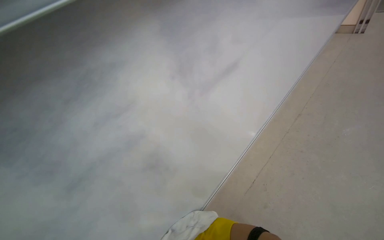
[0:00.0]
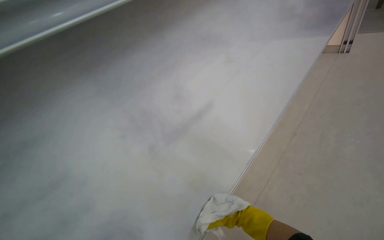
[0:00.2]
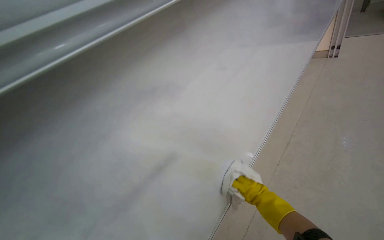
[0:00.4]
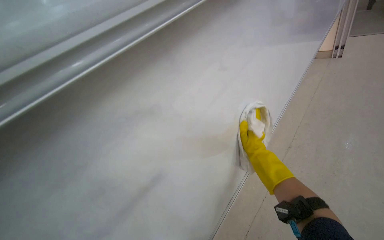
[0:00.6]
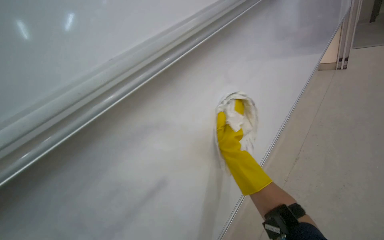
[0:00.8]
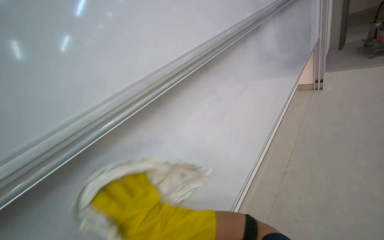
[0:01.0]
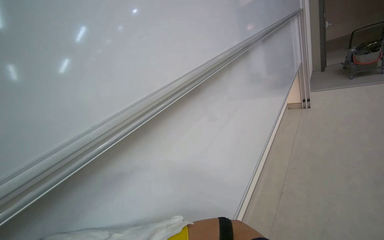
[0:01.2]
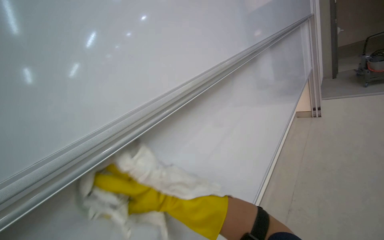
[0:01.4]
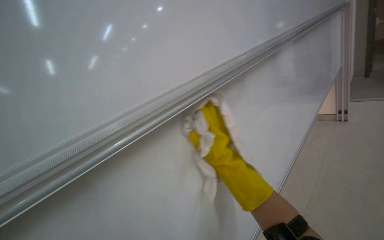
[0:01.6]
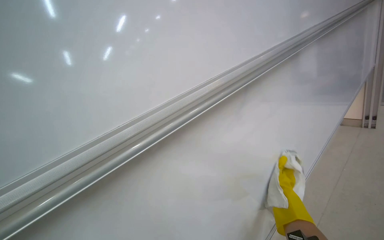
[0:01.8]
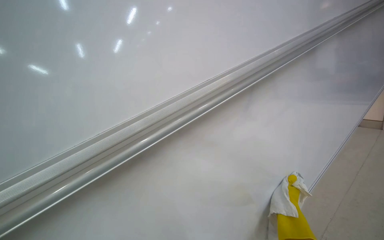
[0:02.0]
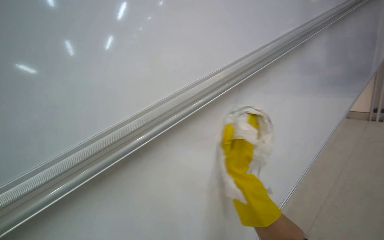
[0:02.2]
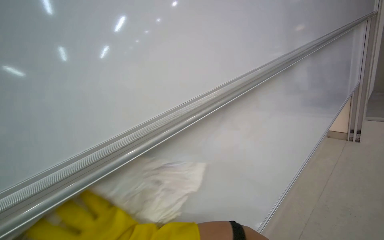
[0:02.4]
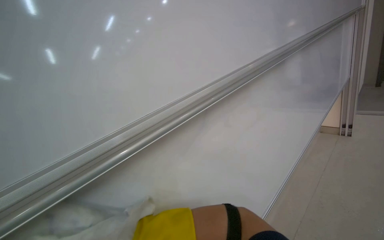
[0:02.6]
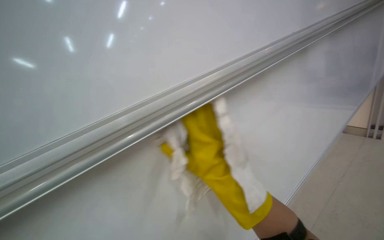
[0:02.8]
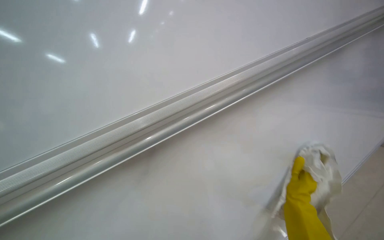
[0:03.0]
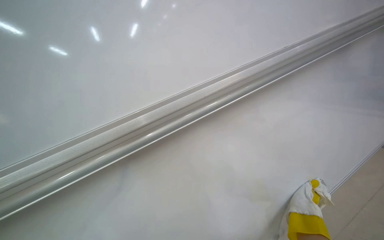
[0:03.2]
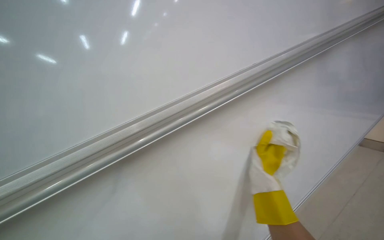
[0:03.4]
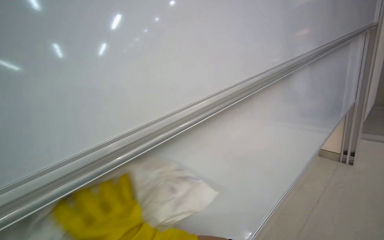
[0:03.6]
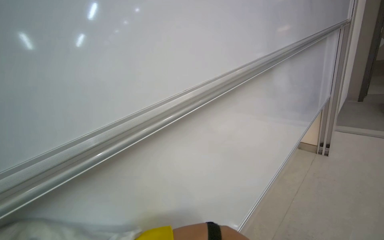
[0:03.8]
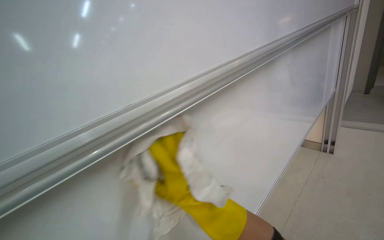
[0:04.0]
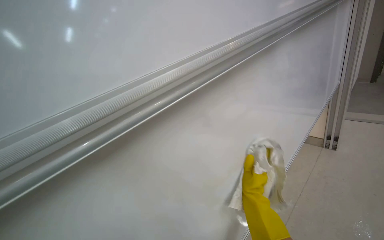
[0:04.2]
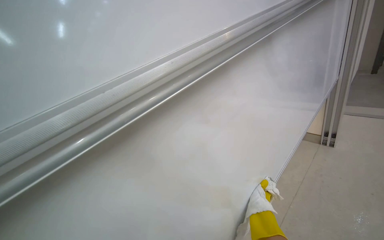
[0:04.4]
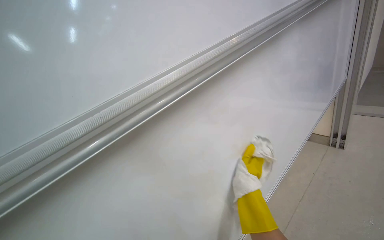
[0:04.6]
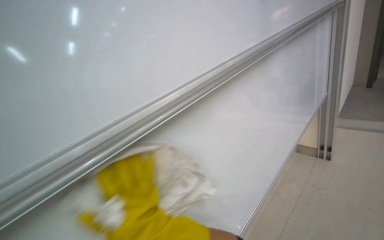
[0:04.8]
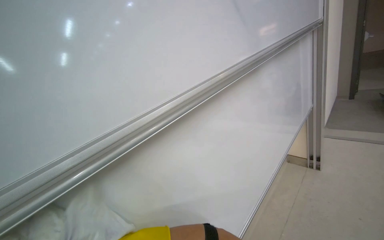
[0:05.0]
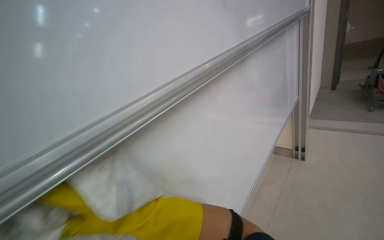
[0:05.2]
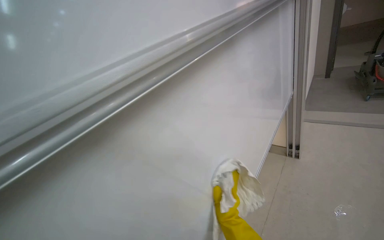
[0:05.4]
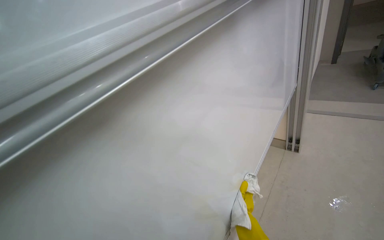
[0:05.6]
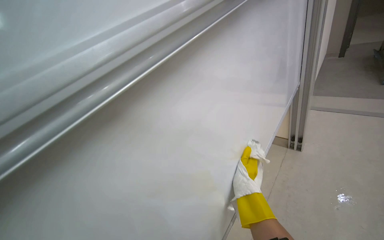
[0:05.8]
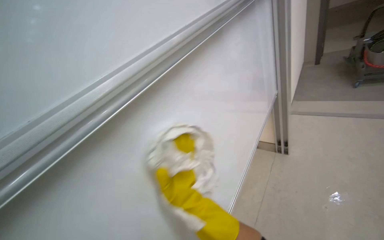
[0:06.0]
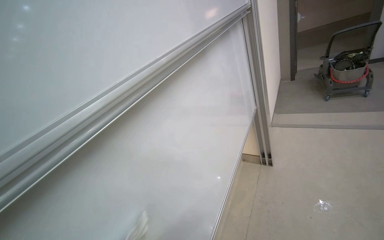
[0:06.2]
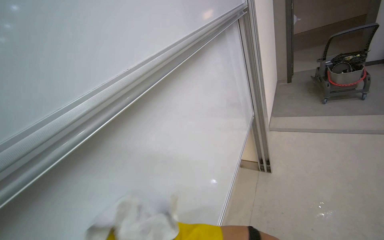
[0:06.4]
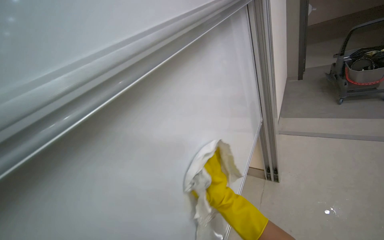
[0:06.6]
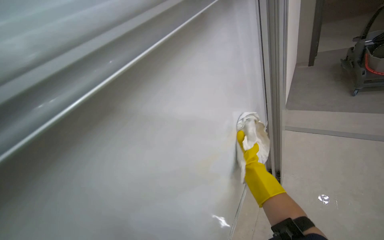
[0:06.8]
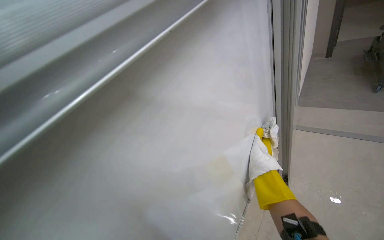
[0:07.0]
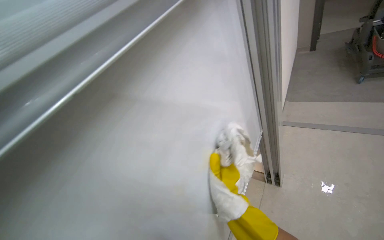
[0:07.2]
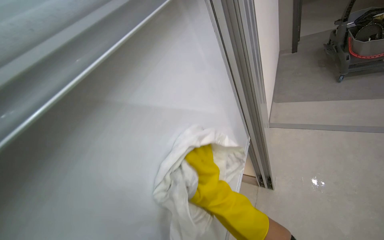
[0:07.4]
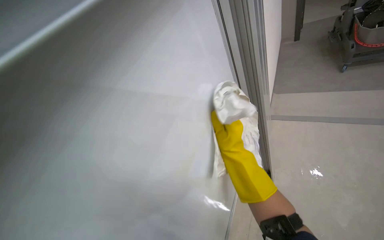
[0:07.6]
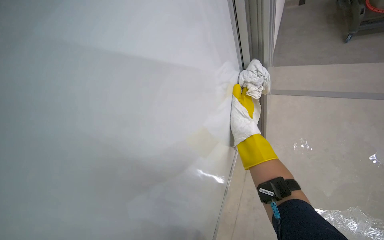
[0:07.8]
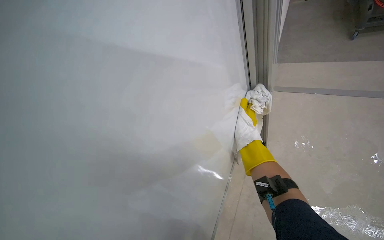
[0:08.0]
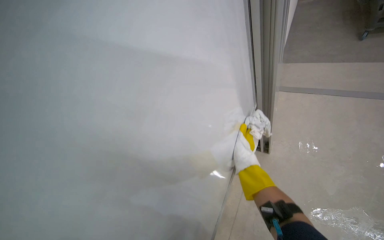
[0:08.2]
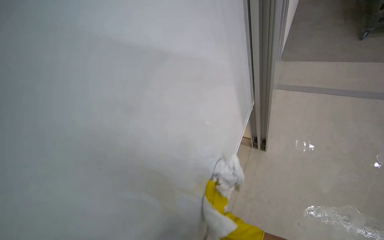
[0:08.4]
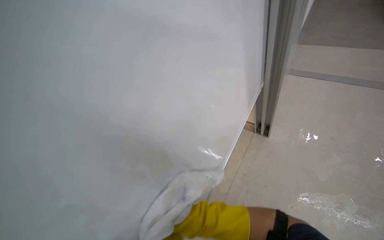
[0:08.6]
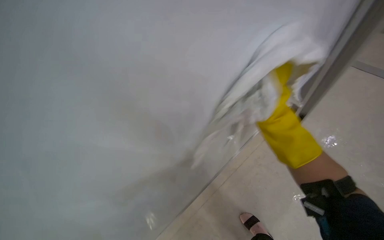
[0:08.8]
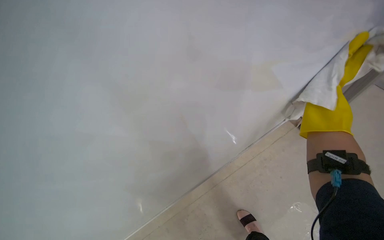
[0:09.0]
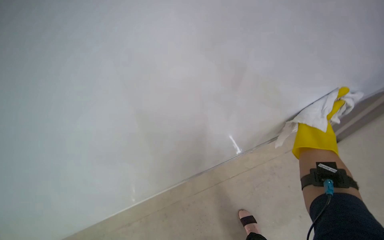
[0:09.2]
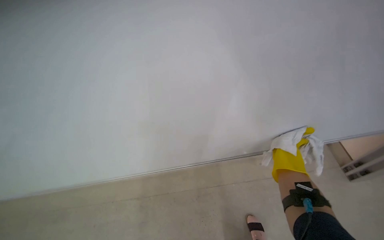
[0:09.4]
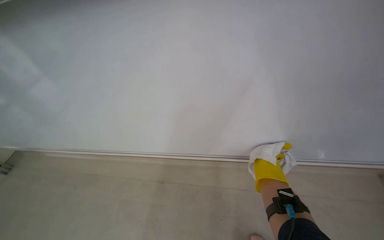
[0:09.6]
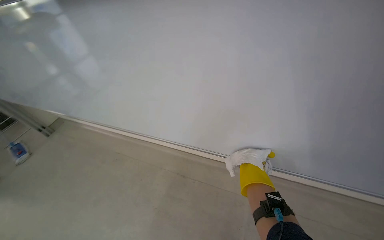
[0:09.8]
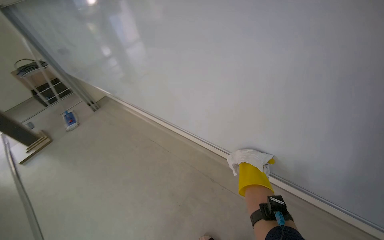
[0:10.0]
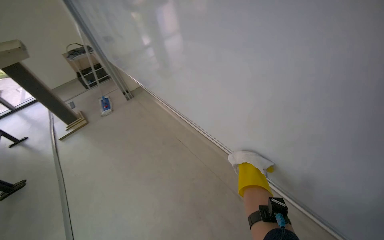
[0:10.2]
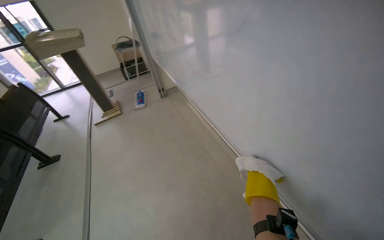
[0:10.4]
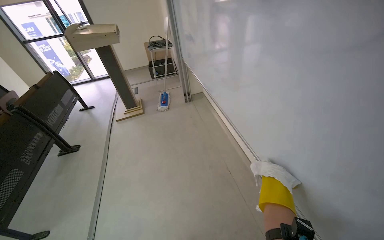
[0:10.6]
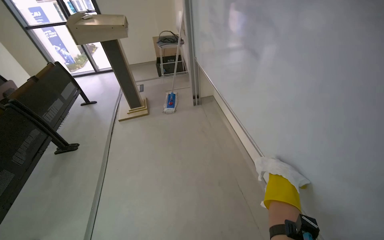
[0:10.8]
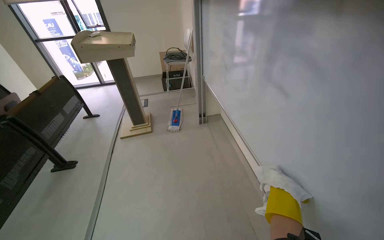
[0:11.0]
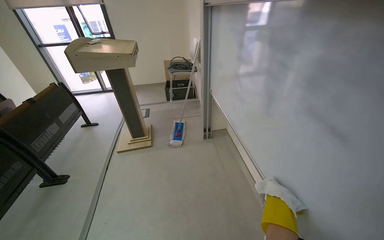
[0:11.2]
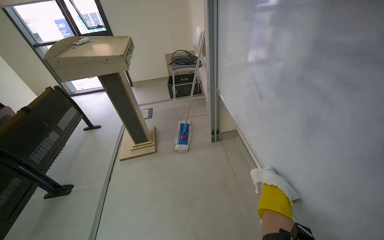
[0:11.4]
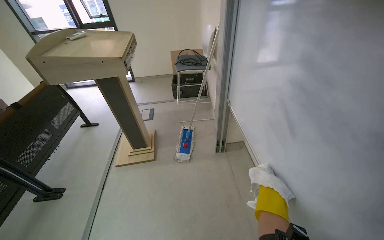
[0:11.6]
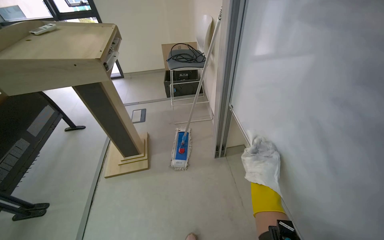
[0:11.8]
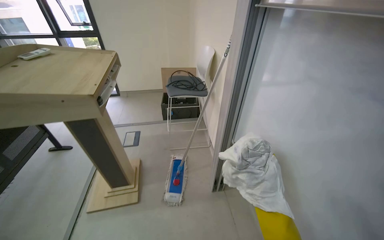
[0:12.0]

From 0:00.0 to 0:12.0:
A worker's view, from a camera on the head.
Job: wiping surfaces.
The whole recording: Wiping whiteboard. The worker wipes the whiteboard with a cloth.
From 0:00.0 to 0:01.6: The view tips upward by about 30 degrees.
From 0:03.0 to 0:04.4: The camera is carried about 40 cm.
From 0:04.4 to 0:06.0: The wearer moves about 40 cm.
From 0:06.0 to 0:07.6: The camera travels about 70 cm.
From 0:07.6 to 0:09.0: The view tips downward by about 30 degrees. The right hand moves up the picture, to the right and nearer to the camera, some 50 cm.
From 0:09.0 to 0:10.4: The head travels about 60 cm. The head turns to the left by some 45 degrees.
From 0:10.4 to 0:12.0: The camera is carried about 1.5 m.

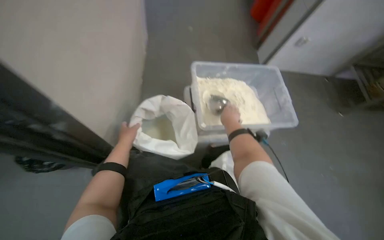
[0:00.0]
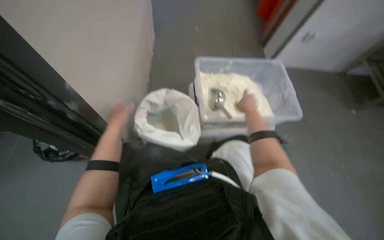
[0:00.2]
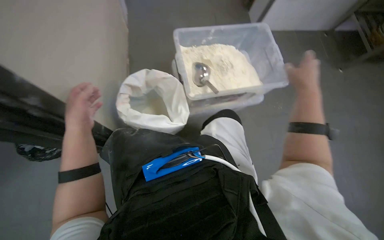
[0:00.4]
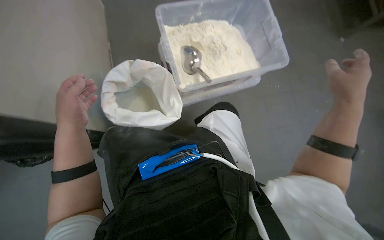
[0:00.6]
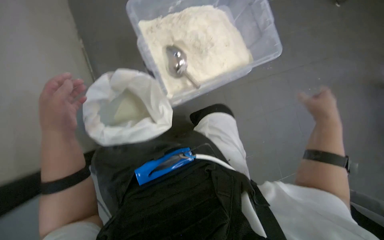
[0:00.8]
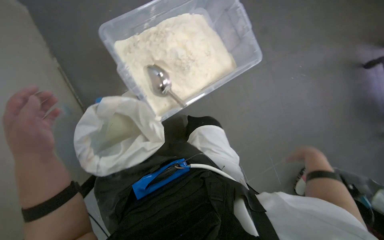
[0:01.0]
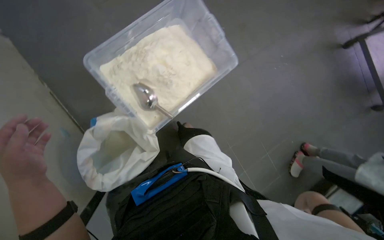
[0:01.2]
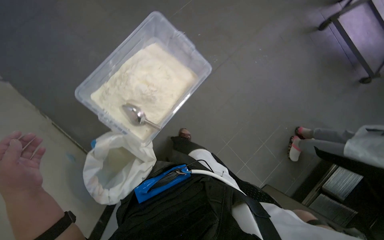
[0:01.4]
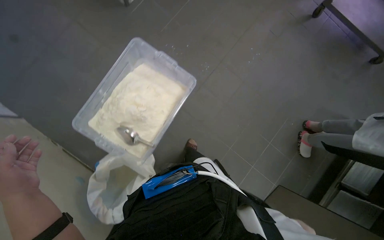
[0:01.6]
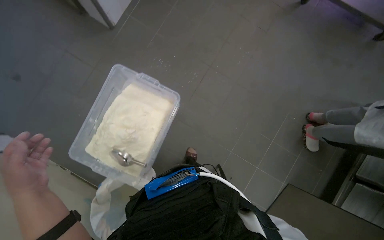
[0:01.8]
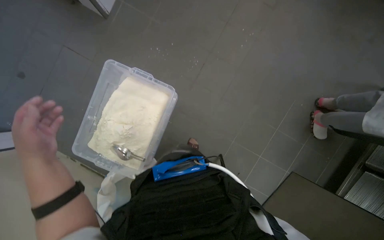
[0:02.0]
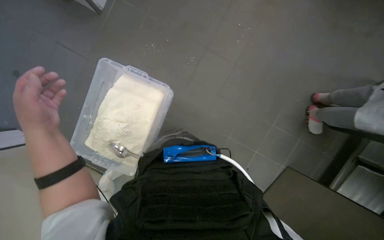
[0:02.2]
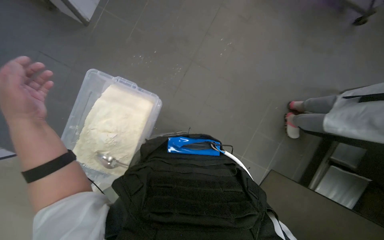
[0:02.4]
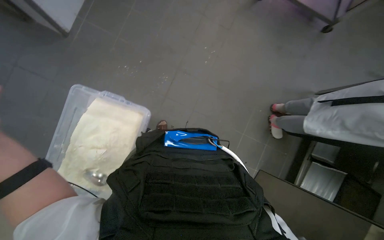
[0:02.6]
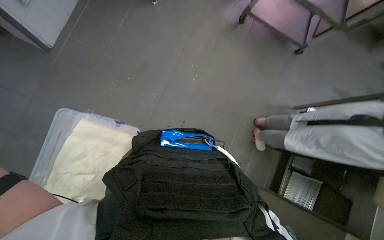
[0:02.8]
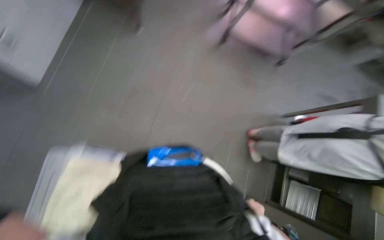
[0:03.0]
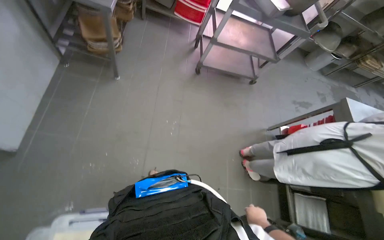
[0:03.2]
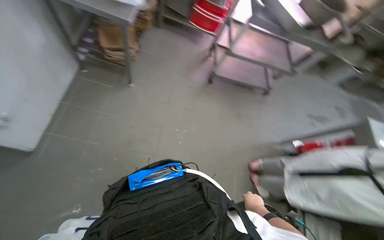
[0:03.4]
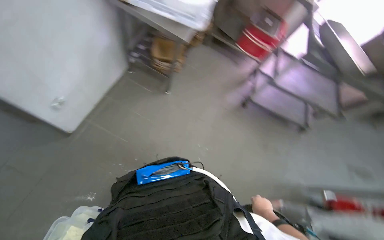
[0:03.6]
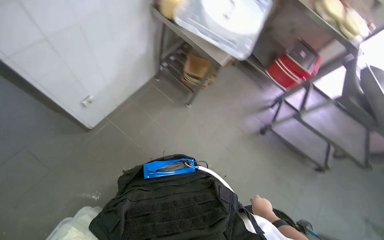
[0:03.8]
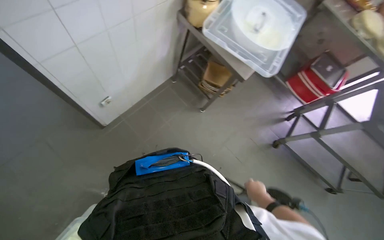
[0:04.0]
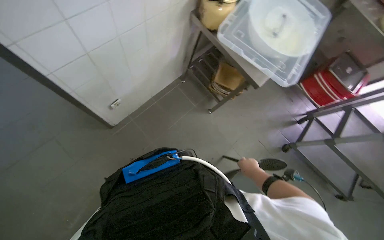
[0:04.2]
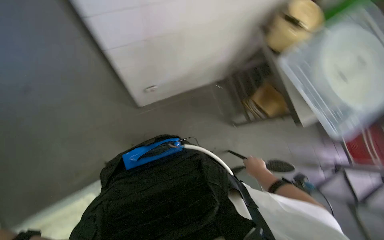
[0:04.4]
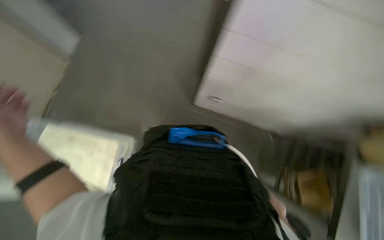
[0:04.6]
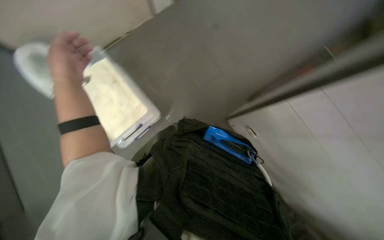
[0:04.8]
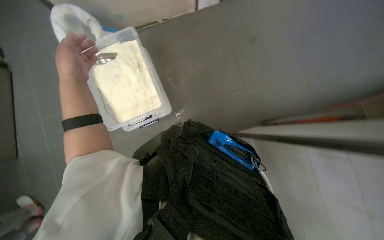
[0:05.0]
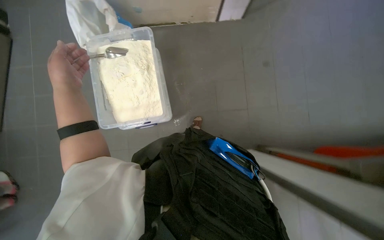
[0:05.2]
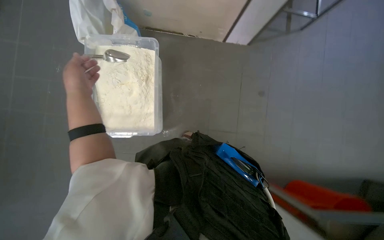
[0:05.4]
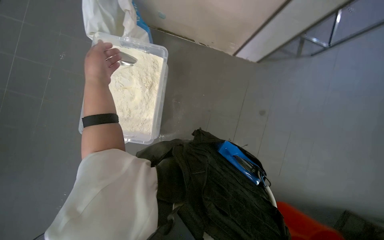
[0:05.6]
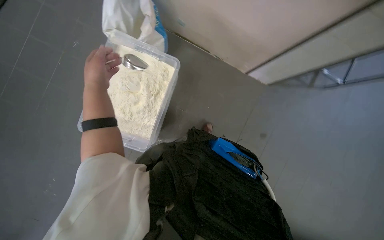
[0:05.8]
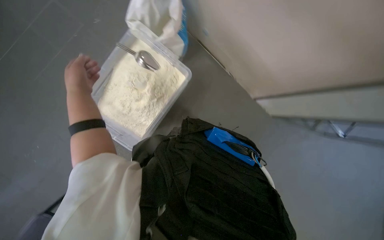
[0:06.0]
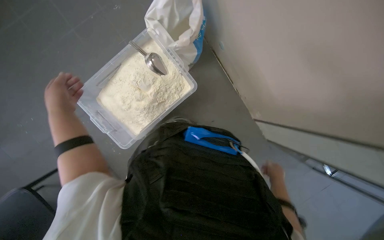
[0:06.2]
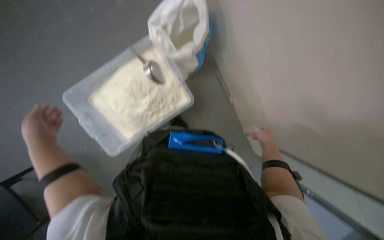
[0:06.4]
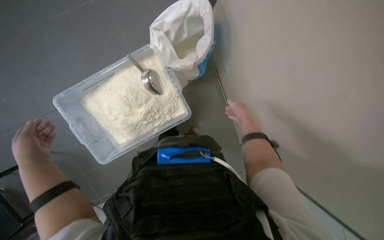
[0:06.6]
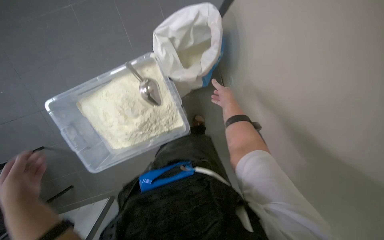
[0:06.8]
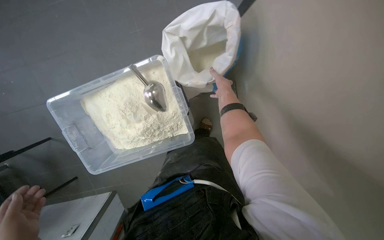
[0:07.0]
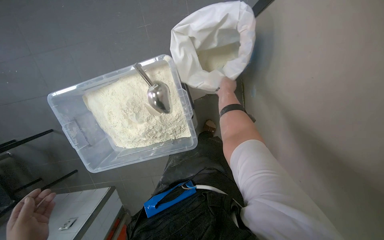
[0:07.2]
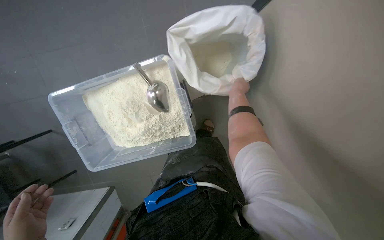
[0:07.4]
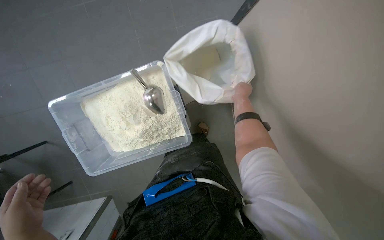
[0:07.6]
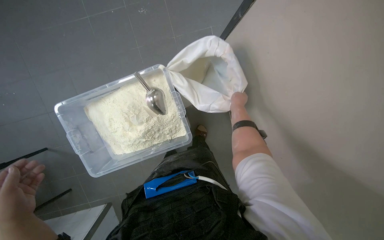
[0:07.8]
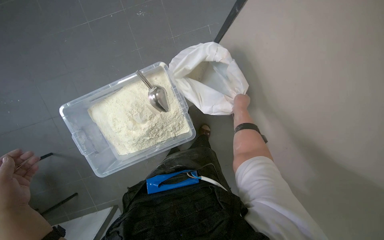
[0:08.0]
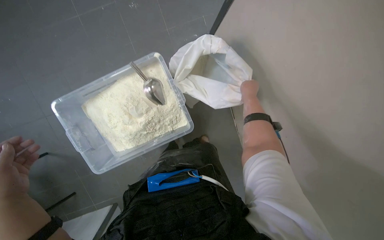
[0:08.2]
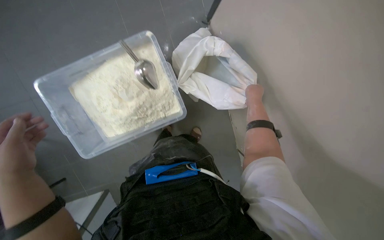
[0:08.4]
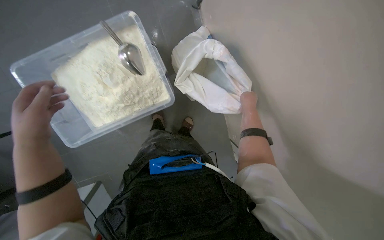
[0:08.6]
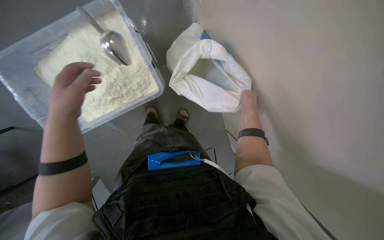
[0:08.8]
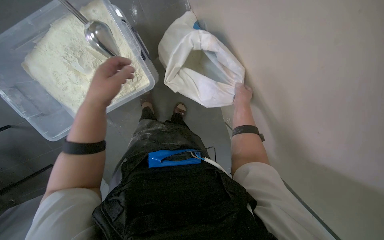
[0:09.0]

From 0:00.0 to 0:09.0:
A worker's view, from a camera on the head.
Job: managing trash.
The whole recording: Folding and disposing of empty bag. The worker folds an empty bag and prepares it for disposal.
From 0:00.0 to 0:01.6: The camera is carried roughly 50 cm. The view tilts some 25 degrees downward. The scene turns roughly 50 degrees counterclockwise in the picture.
From 0:01.6 to 0:03.0: The wearer moves some 50 cm.
From 0:03.0 to 0:04.4: The head travels about 50 cm. The wearer looks some 50 degrees further to the left.
From 0:04.4 to 0:06.0: The wearer moves some 60 cm. The head turns to the left by some 110 degrees.
From 0:06.0 to 0:07.6: The wearer moves some 50 cm. The scene rotates clockwise by approximately 35 degrees.
From 0:07.6 to 0:09.0: The right hand goes about 35 cm down the picture.
